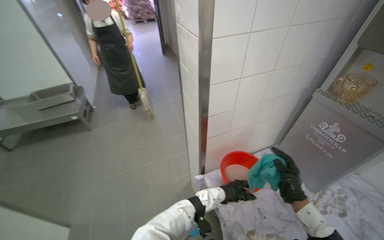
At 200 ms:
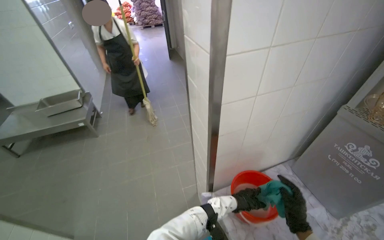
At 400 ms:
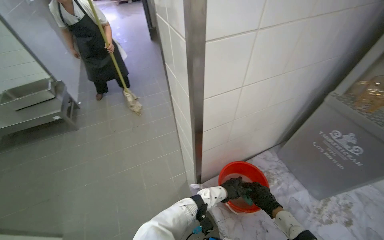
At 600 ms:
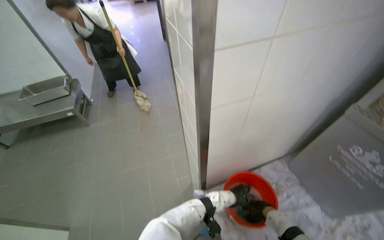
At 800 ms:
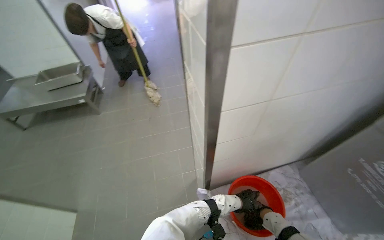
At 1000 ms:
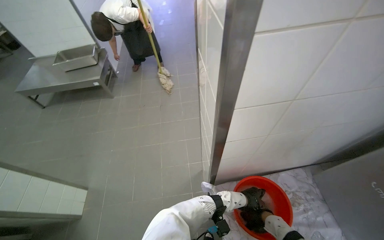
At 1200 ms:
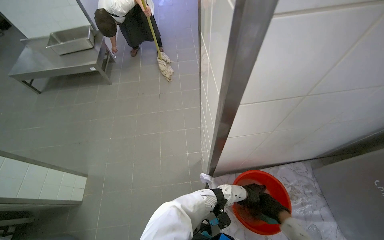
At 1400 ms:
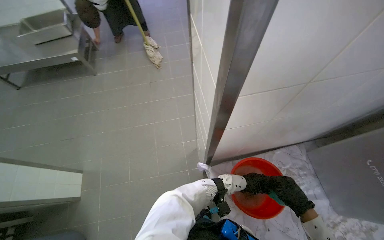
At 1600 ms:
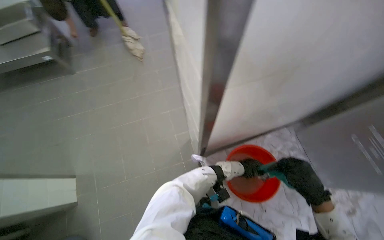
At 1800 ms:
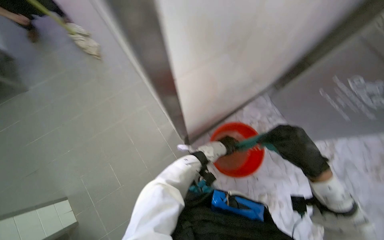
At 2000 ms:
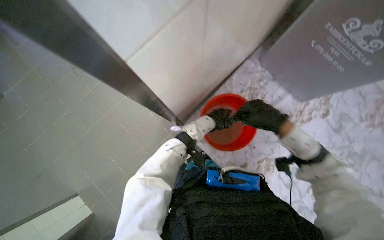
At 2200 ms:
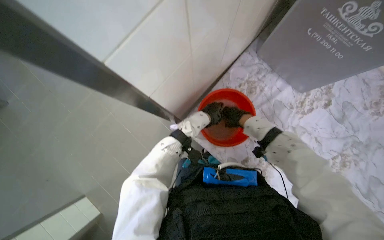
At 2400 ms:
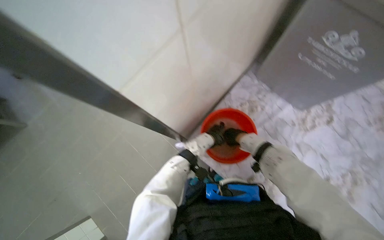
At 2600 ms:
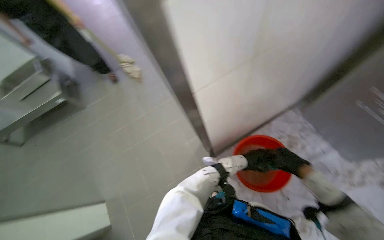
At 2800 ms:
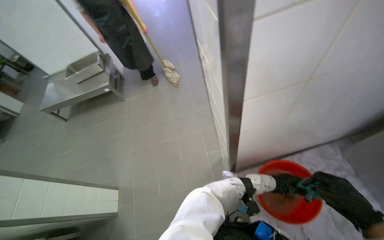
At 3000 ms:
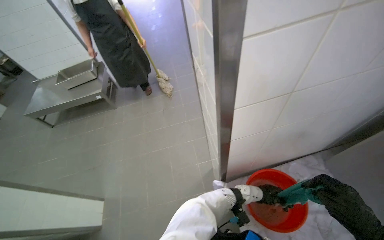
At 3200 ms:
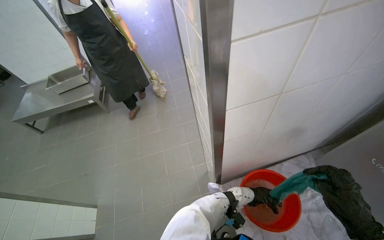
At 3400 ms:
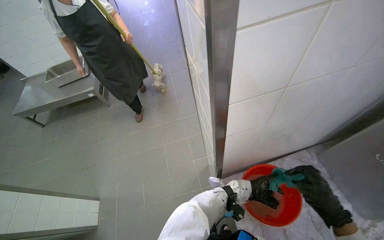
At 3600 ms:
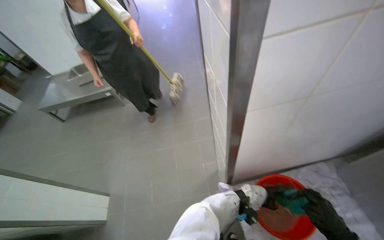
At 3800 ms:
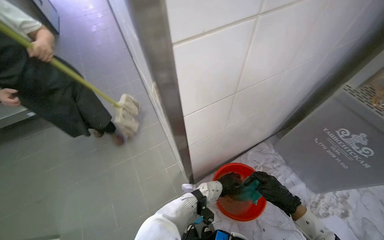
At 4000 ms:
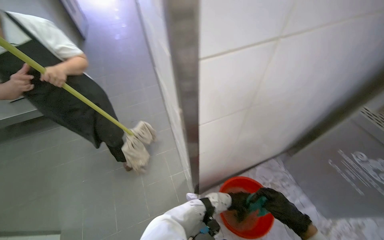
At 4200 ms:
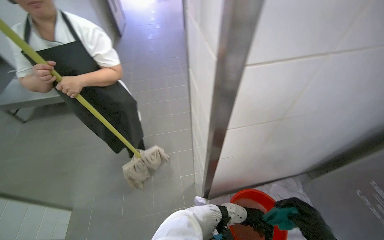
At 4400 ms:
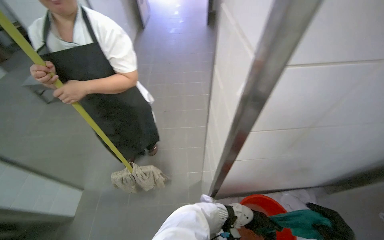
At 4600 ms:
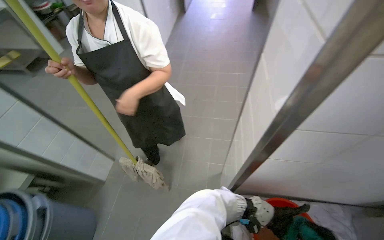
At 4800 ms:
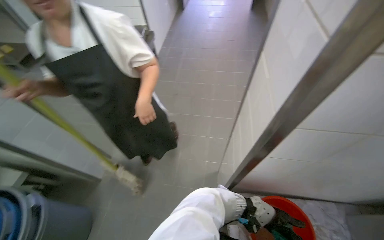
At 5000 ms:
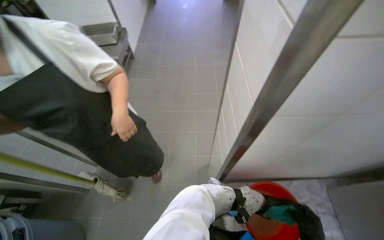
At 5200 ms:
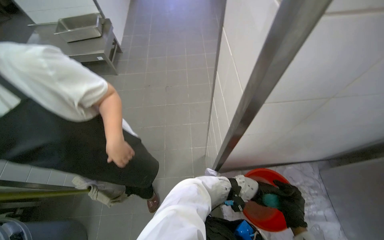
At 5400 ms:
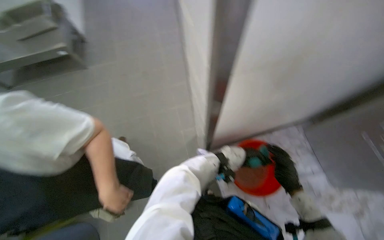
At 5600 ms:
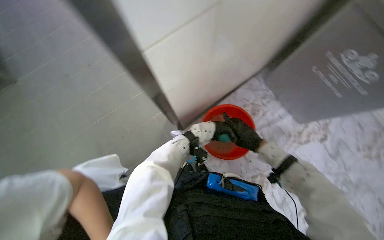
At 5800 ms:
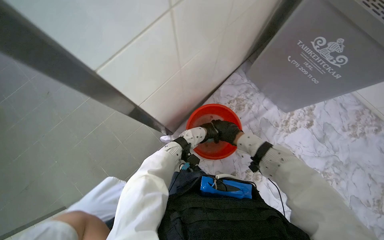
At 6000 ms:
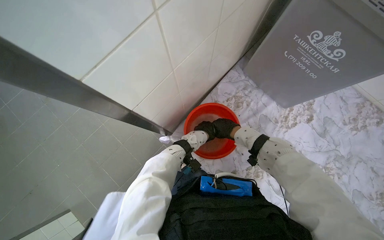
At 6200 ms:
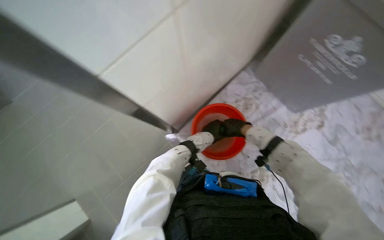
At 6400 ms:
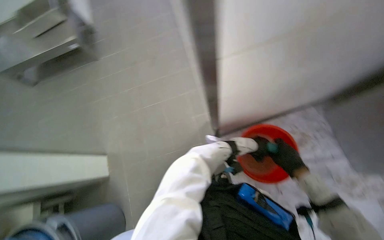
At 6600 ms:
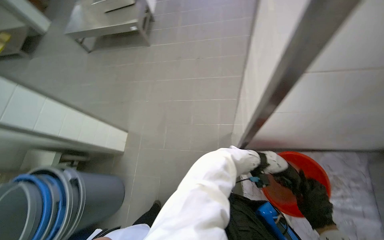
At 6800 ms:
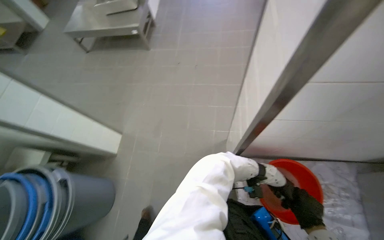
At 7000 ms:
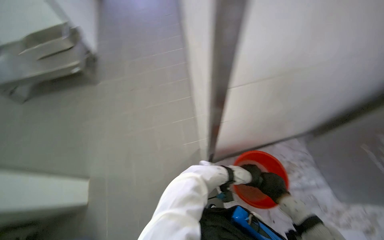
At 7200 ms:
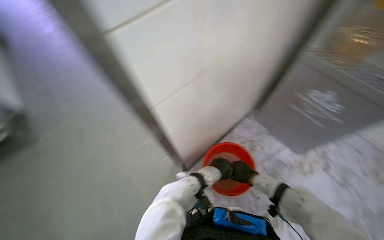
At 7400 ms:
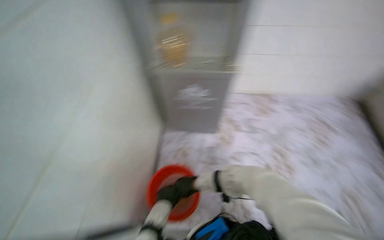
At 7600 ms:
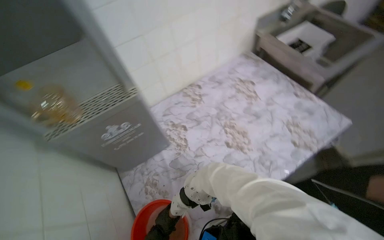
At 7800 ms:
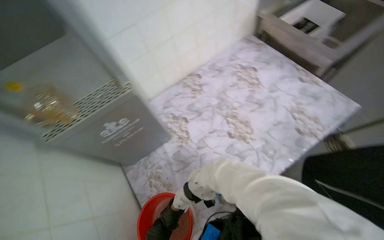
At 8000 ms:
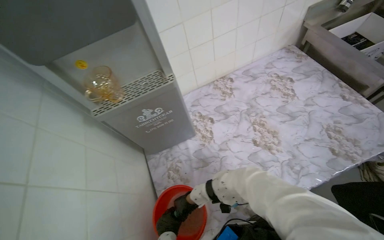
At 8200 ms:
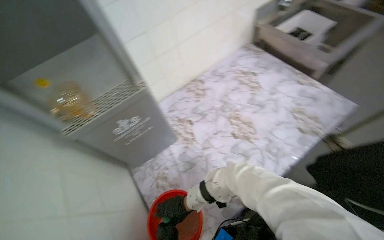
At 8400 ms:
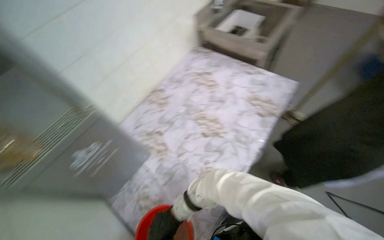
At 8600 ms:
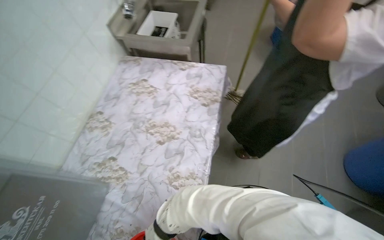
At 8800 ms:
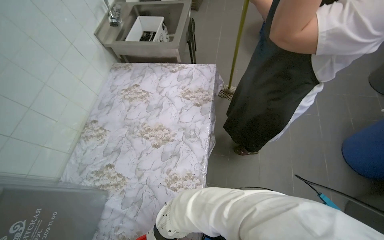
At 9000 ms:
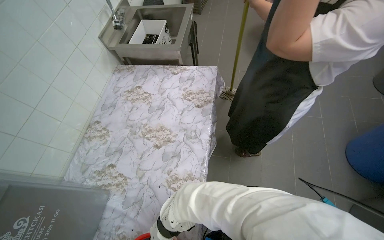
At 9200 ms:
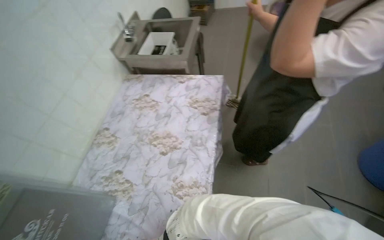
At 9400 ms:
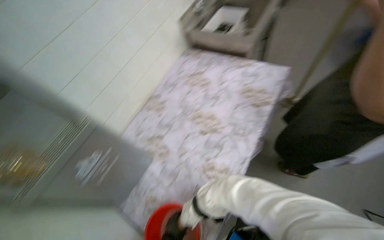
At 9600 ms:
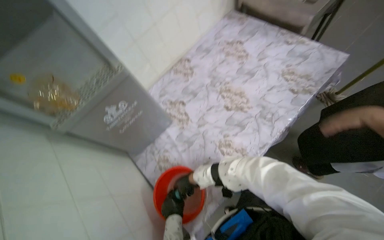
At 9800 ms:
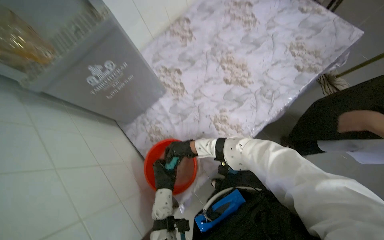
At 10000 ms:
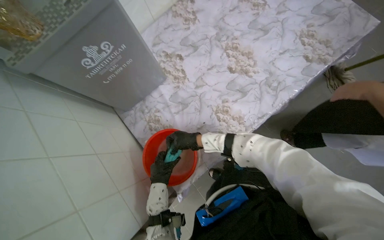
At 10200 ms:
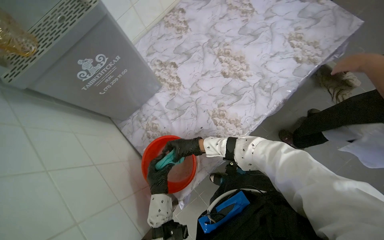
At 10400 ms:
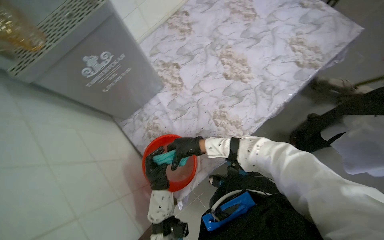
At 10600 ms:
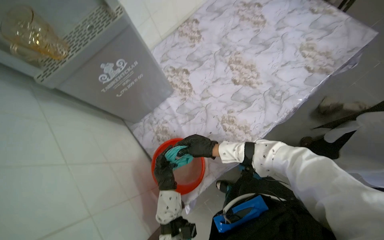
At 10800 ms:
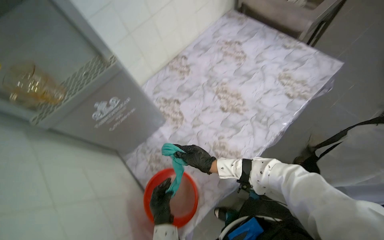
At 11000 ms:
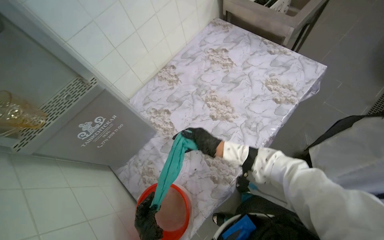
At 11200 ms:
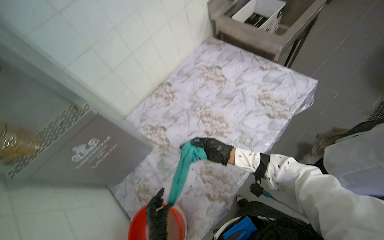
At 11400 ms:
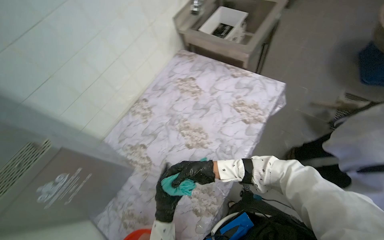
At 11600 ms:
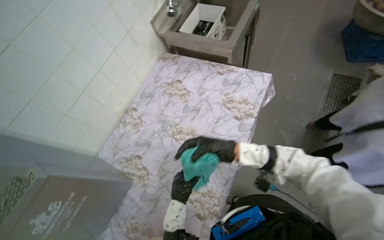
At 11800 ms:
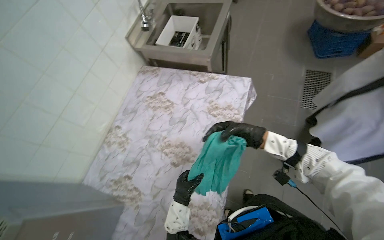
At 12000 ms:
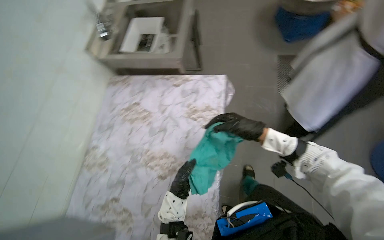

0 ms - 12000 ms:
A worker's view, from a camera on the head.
Job: wiping surfaces.
The whole recording: Cleaning kitchen counter and sink. The worker cleans the kitchen counter and sink using a cloth and bucket of water.
0 ms - 1600 ms: The view tips downward by roughly 25 degrees.
4400 ms - 6000 ms: The head rotates roughly 40 degrees to the right. The camera pitches downward, by about 20 degrees.
6000 ms - 7600 ms: The wearer looks some 75 degrees further to the right. The camera pitches upward, by approximately 20 degrees.
7600 ms - 9000 ms: The head turns to the right by approximately 45 degrees.
9000 ms - 10400 ms: The wearer looks roughly 35 degrees further to the left. The view tips downward by approximately 25 degrees.
10400 ms - 12000 ms: The head turns to the right by roughly 40 degrees. The camera pitches upward, by about 15 degrees.

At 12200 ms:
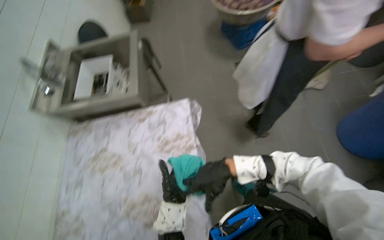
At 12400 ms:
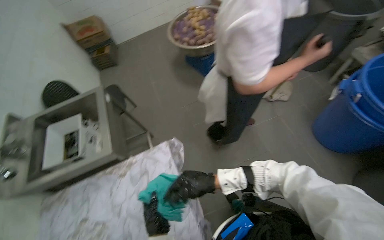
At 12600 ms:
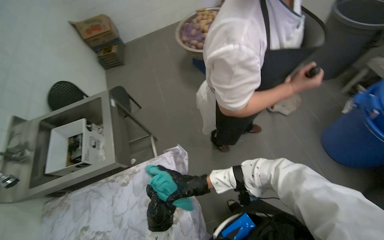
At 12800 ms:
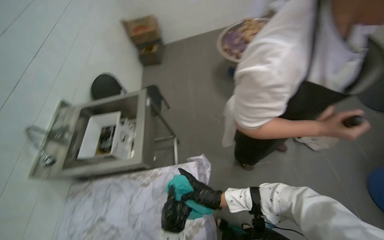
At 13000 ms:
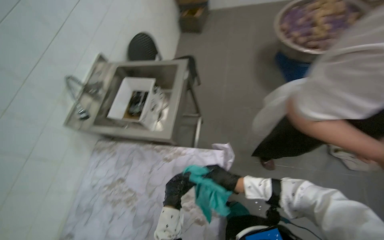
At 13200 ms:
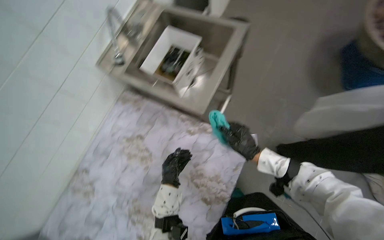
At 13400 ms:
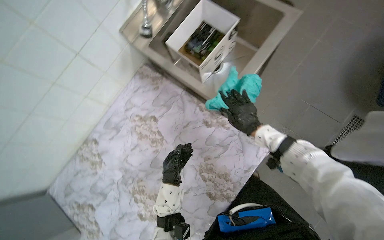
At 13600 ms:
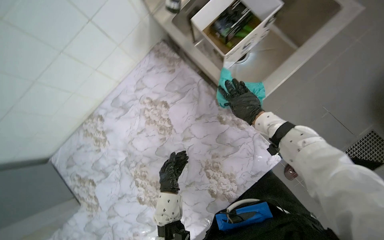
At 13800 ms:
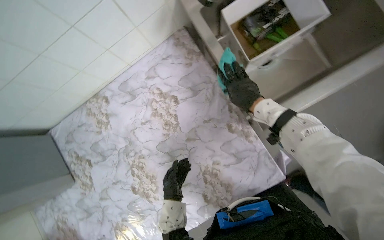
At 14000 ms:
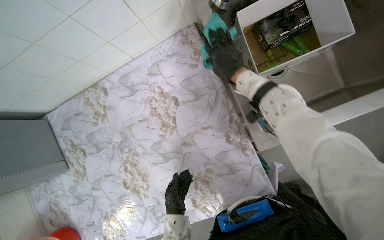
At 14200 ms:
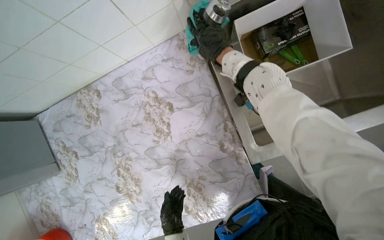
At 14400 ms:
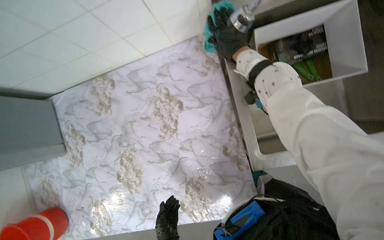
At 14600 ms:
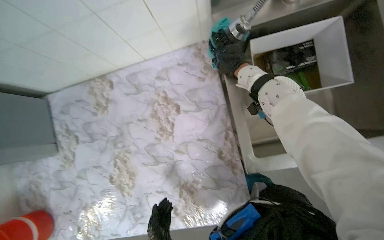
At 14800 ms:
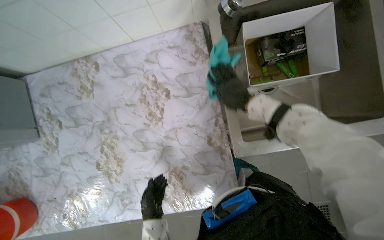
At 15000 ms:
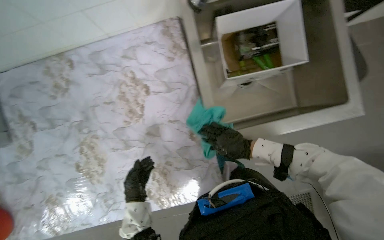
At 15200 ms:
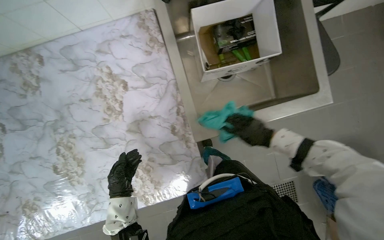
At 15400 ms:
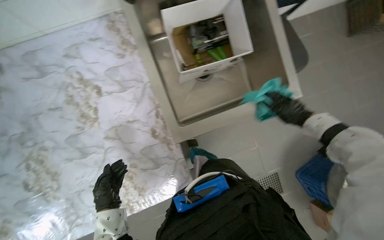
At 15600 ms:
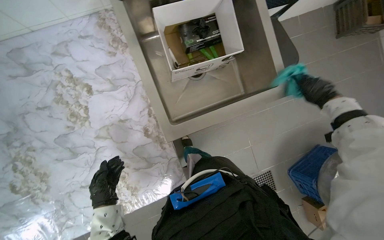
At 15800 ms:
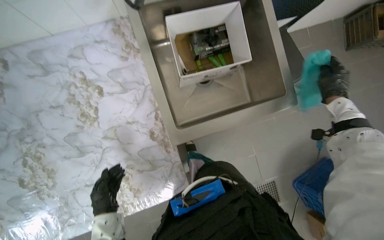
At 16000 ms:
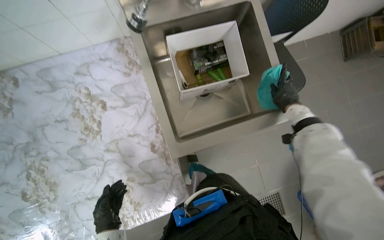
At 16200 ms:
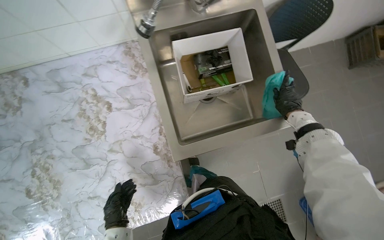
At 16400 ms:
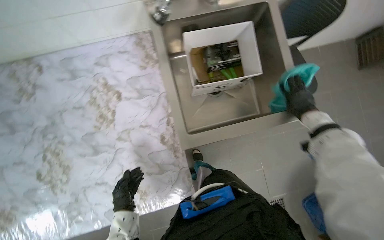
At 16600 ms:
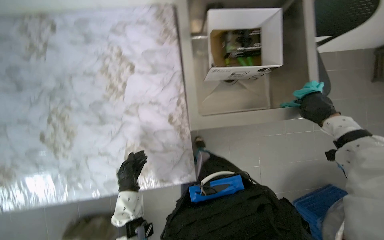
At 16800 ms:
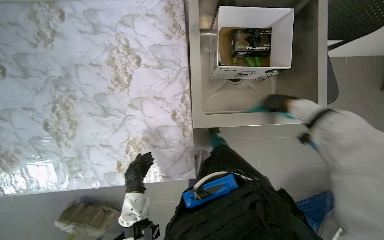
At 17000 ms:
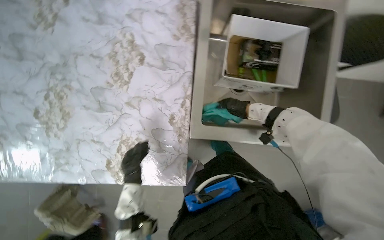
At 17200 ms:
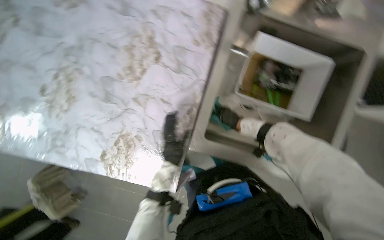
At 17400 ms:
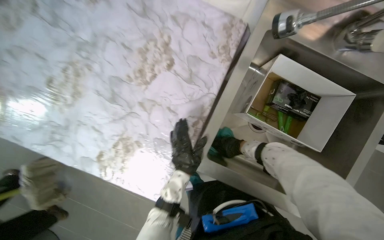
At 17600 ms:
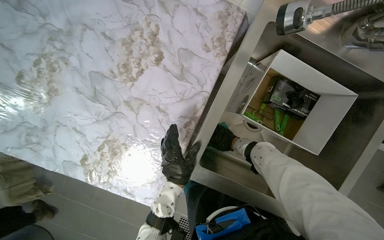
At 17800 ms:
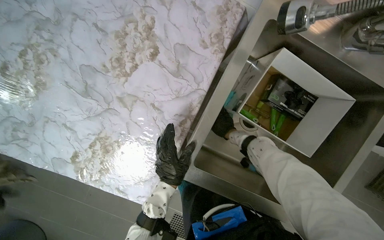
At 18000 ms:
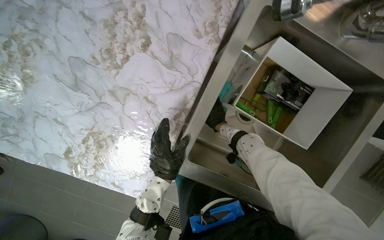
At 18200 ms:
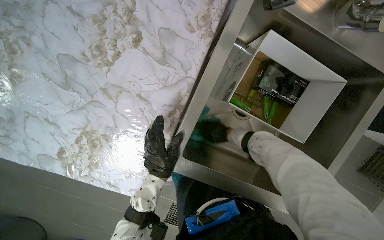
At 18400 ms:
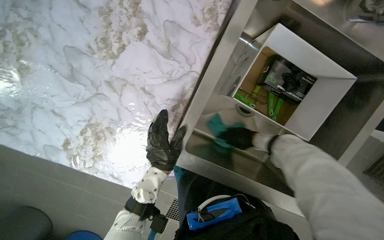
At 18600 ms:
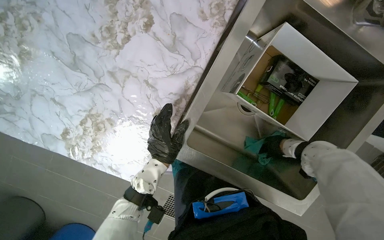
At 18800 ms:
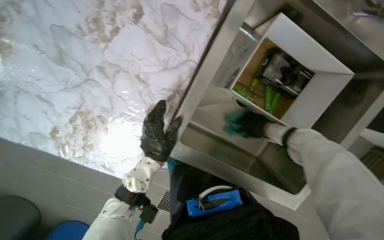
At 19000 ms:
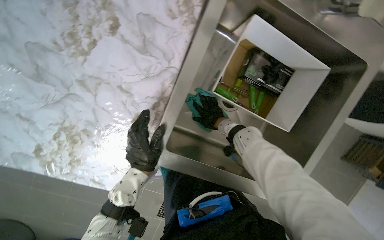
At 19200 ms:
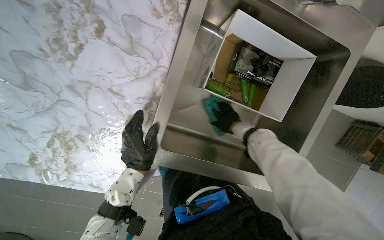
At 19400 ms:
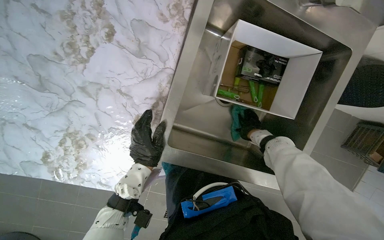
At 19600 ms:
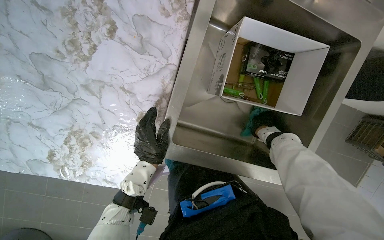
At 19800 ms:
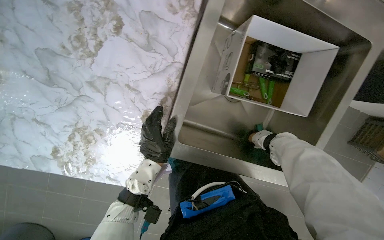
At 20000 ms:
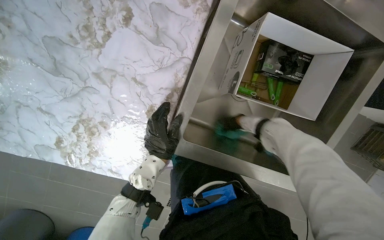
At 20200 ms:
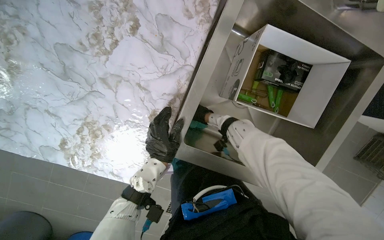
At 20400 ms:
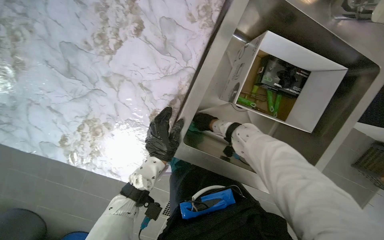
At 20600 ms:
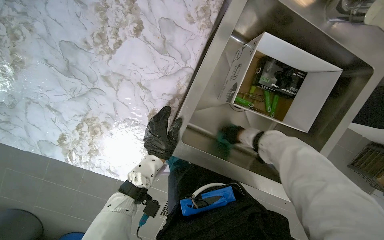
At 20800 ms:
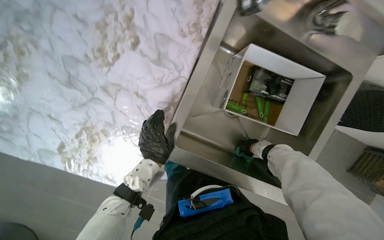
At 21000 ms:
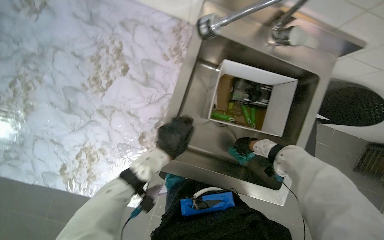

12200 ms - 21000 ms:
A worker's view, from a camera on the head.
Job: wiping surfaces.
The whole recording: Cleaning kitchen counter and sink. The worker cleans the kitchen counter and sink using a cloth and bucket of water.
12200 ms - 13600 ms: The camera travels about 50 cm. The head turns to the left by roughly 55 degrees. The view tips downward by some 25 degrees.
13600 ms - 15200 ms: The wearer looks roughly 15 degrees further downward.
15200 ms - 16600 ms: The right hand goes roughly 20 cm to the right and up the picture.
16600 ms - 18000 ms: The scene rotates clockwise by about 30 degrees.
18000 ms - 19600 ms: The right hand moves left and right over some 25 cm, changing direction 2 times.
19600 ms - 21000 ms: The right hand goes to the left and returns, about 25 cm each way.
